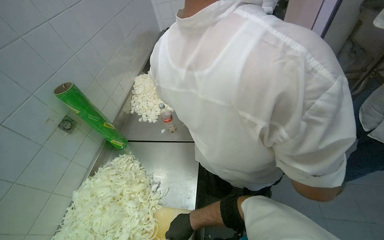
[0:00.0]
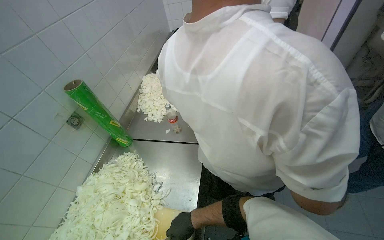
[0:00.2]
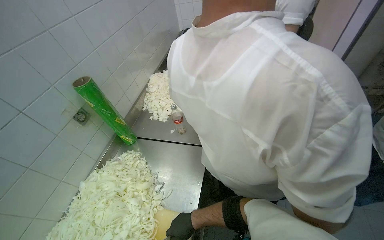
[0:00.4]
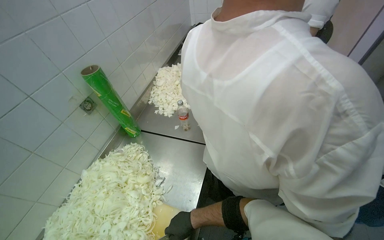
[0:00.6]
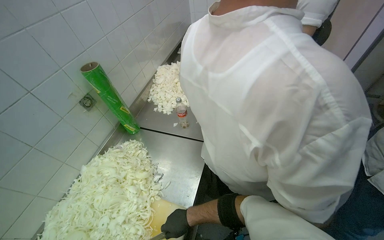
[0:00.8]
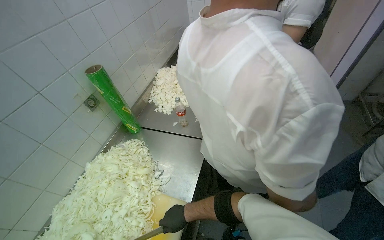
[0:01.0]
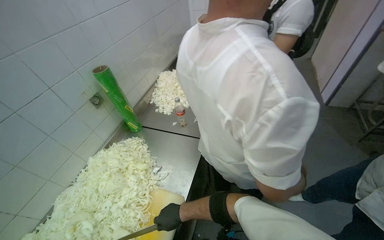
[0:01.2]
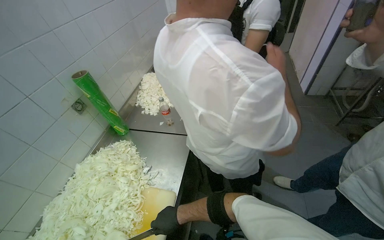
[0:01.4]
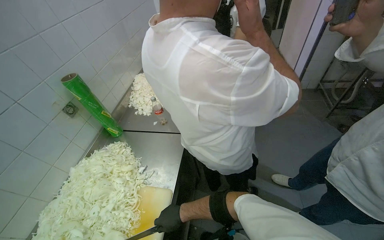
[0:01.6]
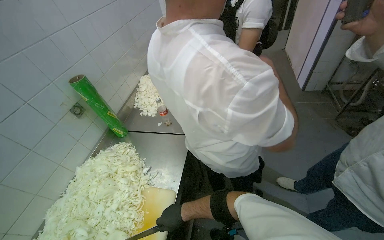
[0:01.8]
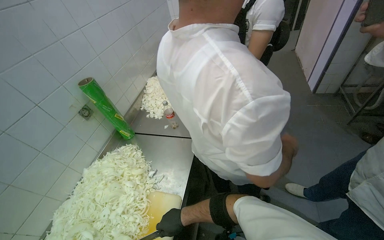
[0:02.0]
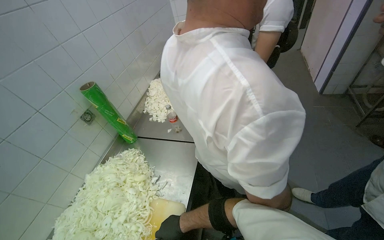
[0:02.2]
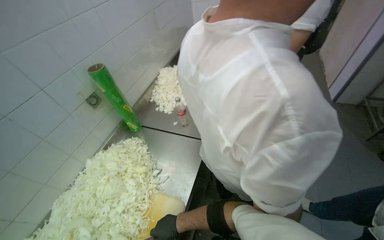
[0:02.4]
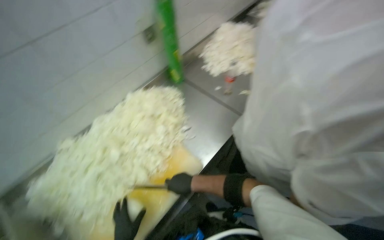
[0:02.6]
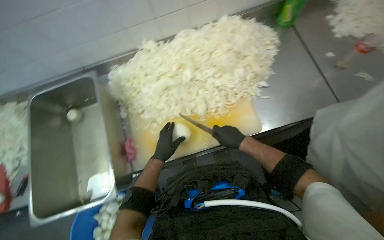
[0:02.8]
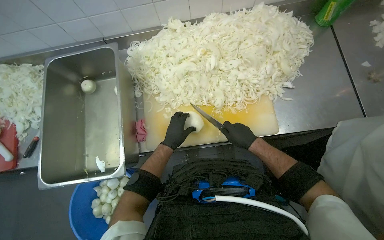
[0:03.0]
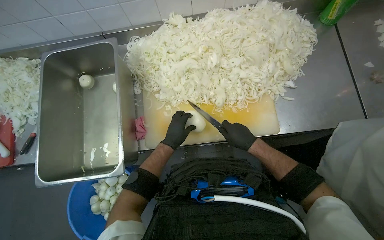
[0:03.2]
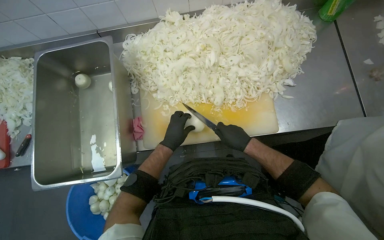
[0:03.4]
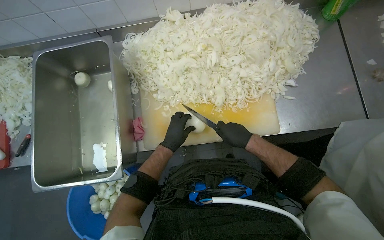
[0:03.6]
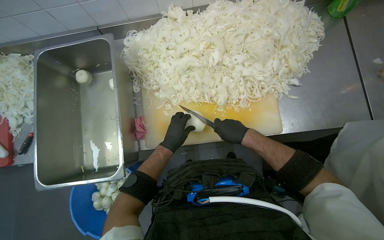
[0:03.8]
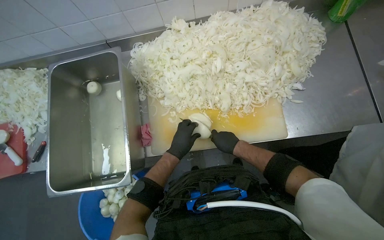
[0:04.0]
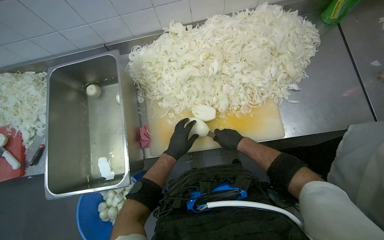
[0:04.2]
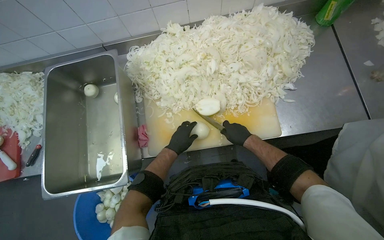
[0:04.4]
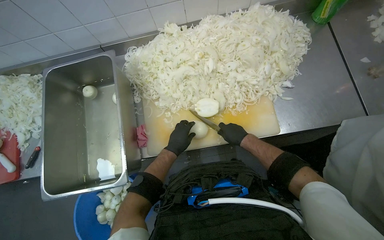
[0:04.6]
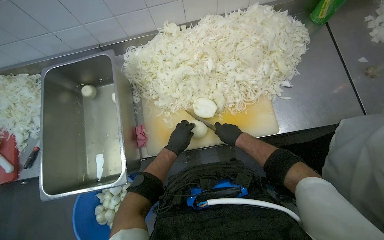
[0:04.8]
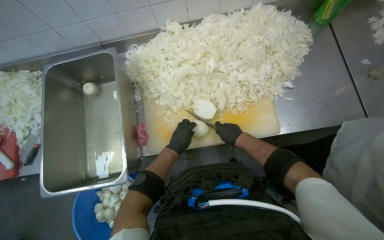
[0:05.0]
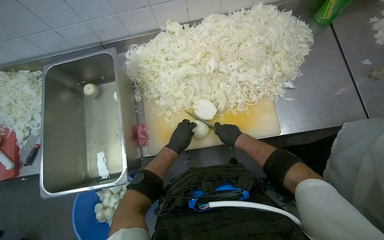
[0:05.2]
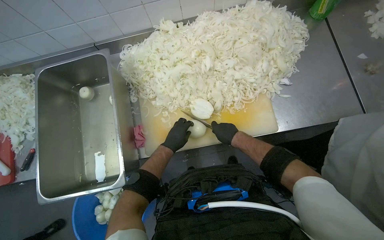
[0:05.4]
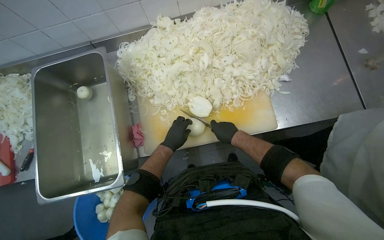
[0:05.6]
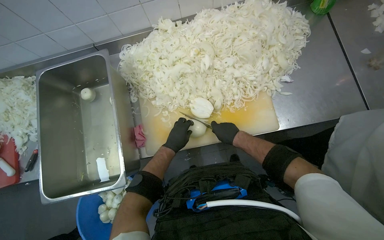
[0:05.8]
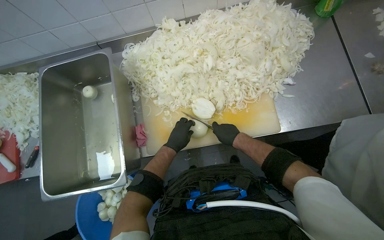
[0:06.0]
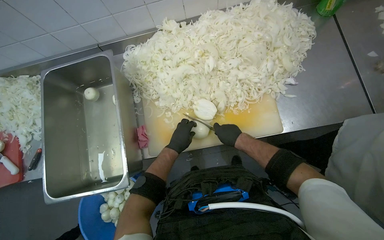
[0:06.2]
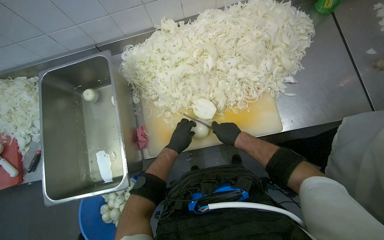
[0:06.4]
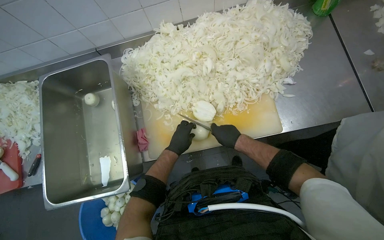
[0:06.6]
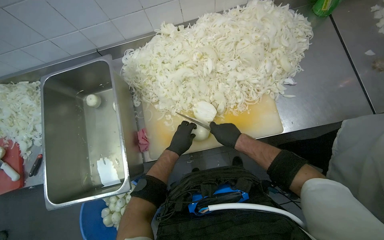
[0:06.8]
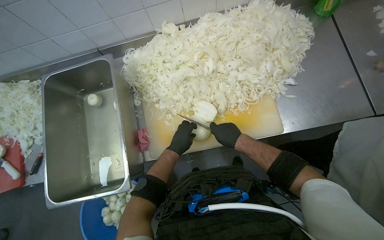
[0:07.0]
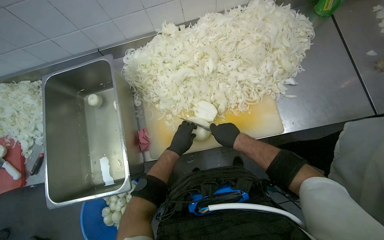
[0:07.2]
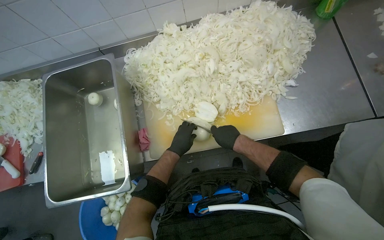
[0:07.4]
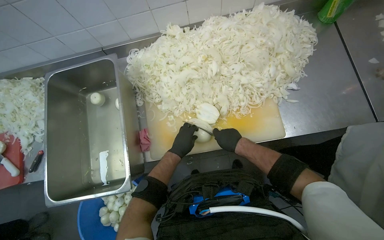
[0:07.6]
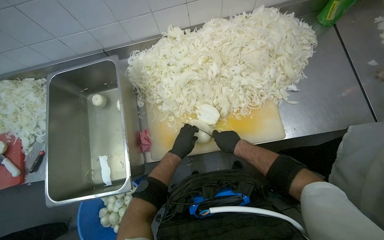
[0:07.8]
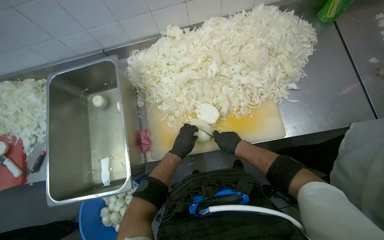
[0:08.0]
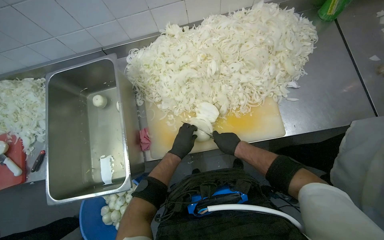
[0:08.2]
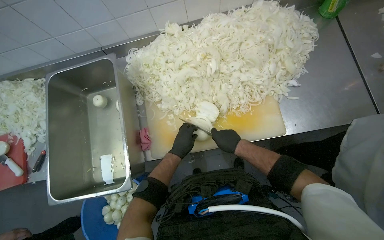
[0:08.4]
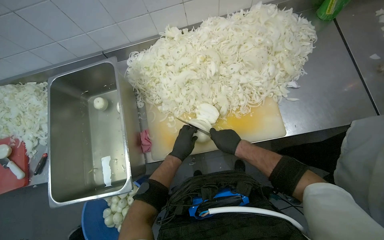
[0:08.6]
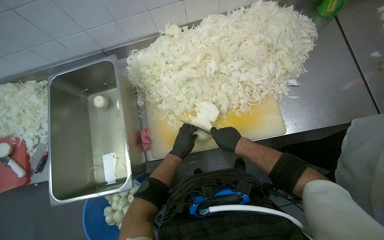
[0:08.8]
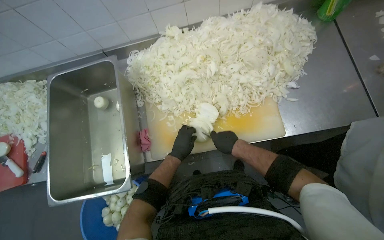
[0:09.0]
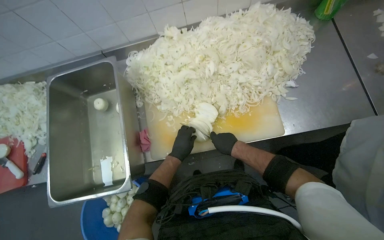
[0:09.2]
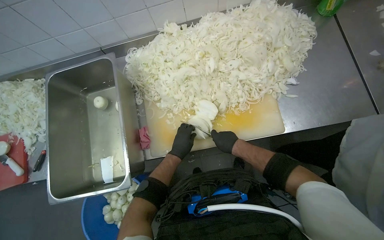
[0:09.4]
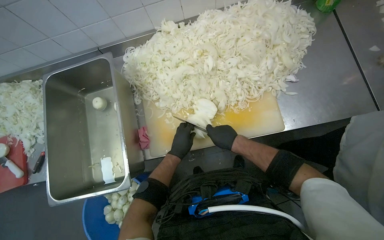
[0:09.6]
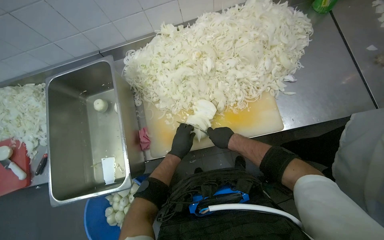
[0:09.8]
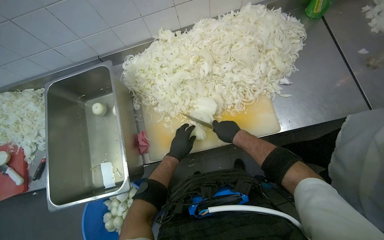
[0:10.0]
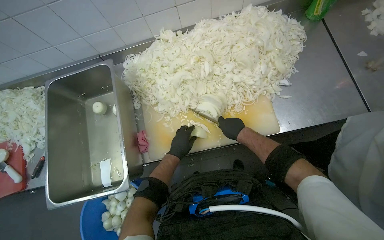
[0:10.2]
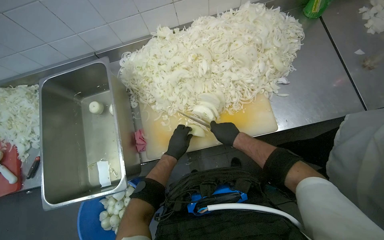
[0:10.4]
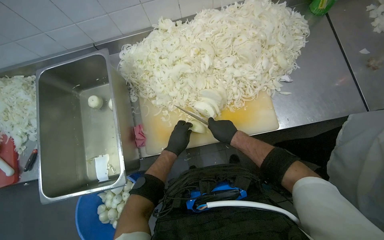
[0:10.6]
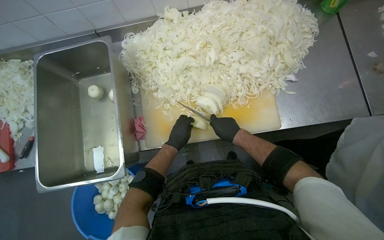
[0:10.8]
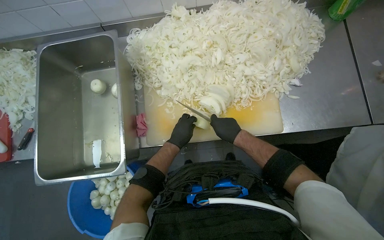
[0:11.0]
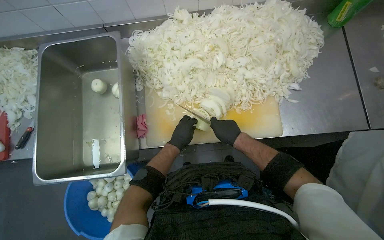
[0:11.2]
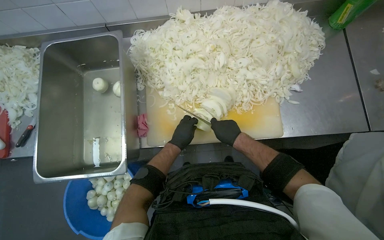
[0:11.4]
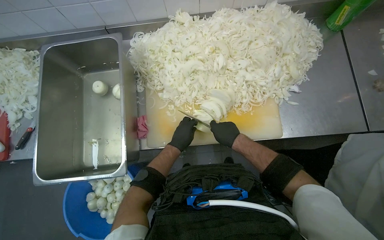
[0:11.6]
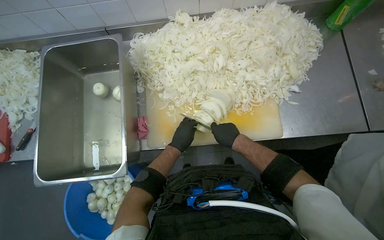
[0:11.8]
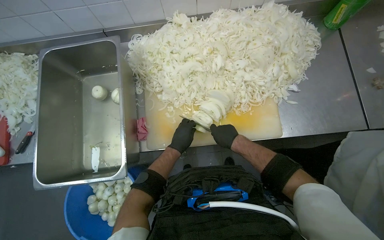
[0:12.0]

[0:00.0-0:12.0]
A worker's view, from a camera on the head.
Job: preparing food.
The whole recording: Slicing onions on cutting board. The worker slices onions into thin rings on a cutting board.
0:01.6 to 0:03.0: The head rotates roughly 75 degrees to the left. The view tilts some 40 degrees downward.
0:04.4 to 0:12.0: The hands stay close to where they were, moving slightly.

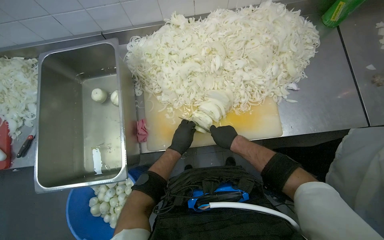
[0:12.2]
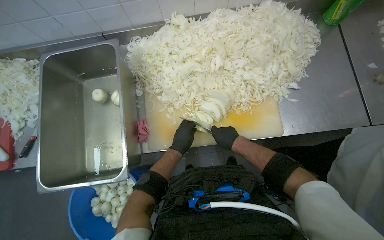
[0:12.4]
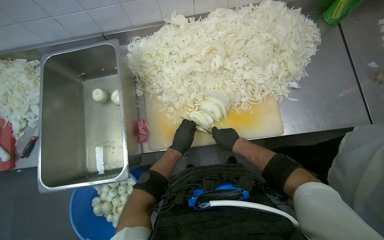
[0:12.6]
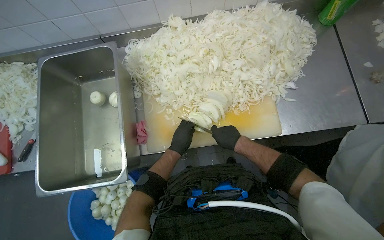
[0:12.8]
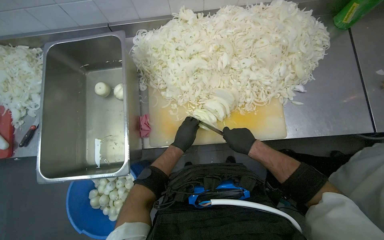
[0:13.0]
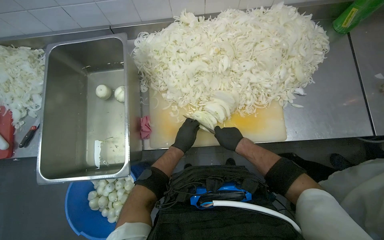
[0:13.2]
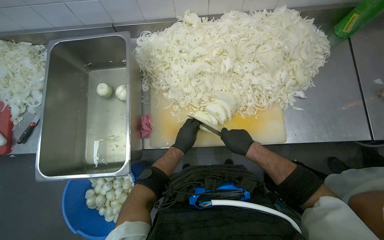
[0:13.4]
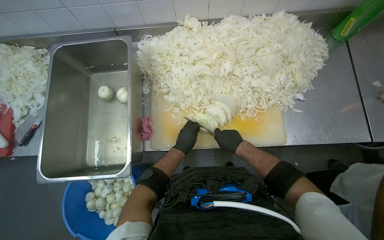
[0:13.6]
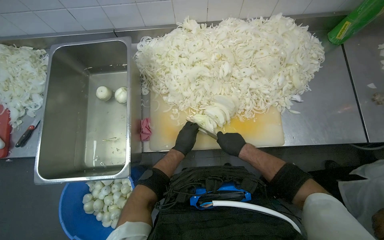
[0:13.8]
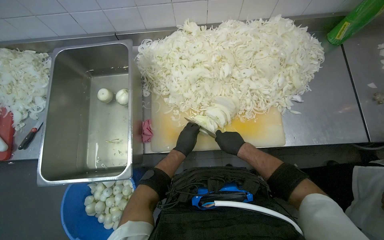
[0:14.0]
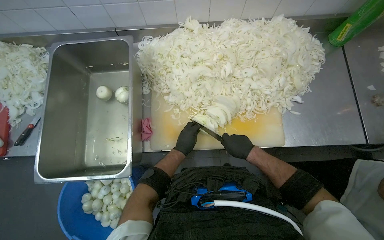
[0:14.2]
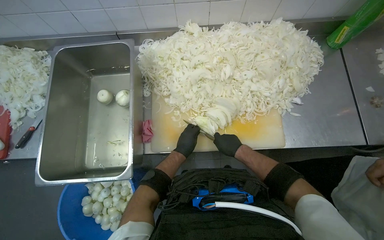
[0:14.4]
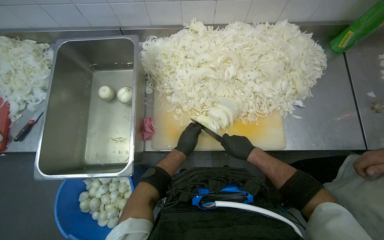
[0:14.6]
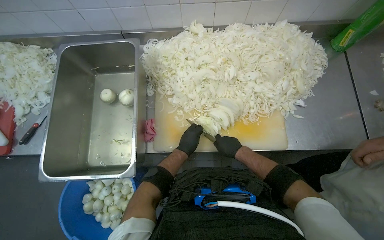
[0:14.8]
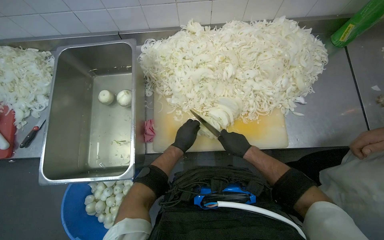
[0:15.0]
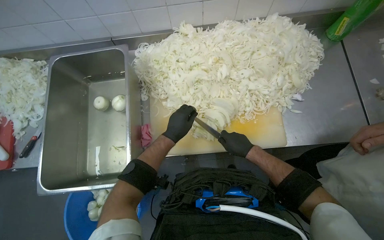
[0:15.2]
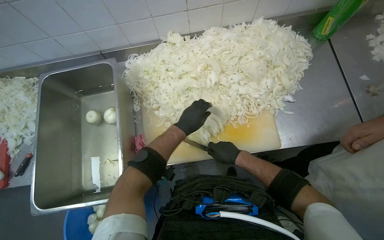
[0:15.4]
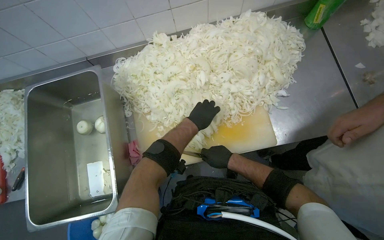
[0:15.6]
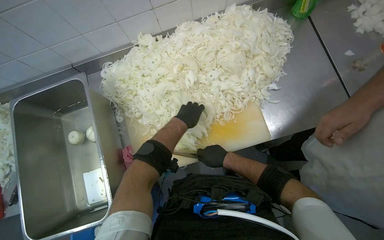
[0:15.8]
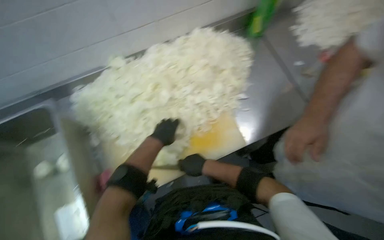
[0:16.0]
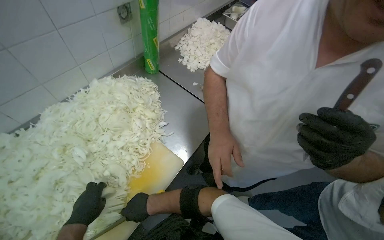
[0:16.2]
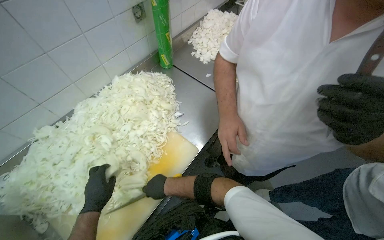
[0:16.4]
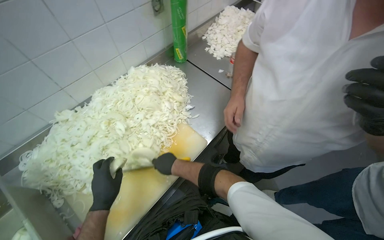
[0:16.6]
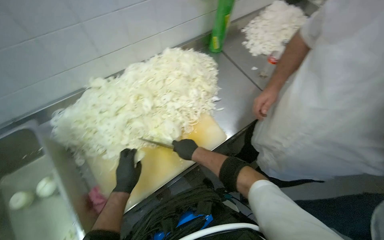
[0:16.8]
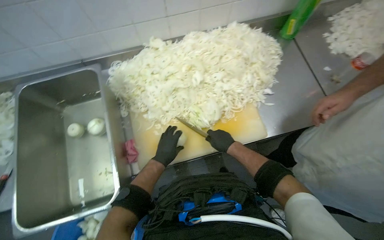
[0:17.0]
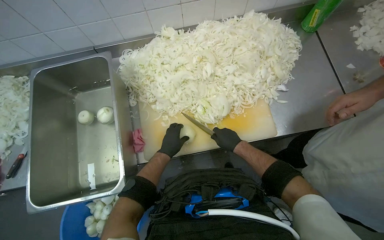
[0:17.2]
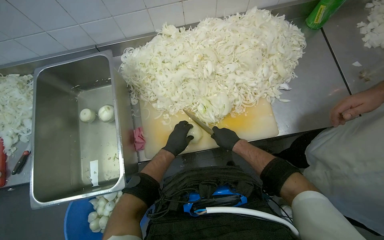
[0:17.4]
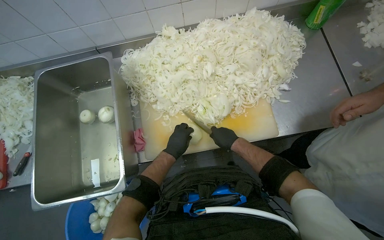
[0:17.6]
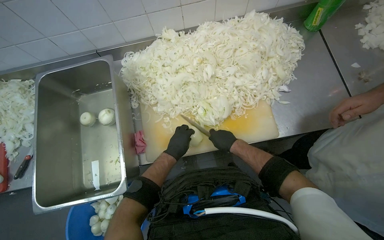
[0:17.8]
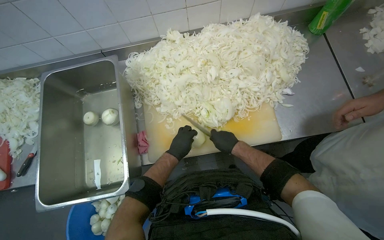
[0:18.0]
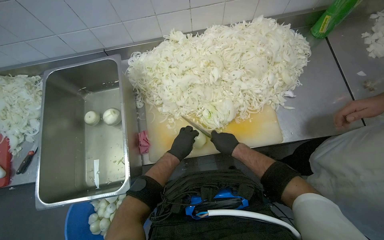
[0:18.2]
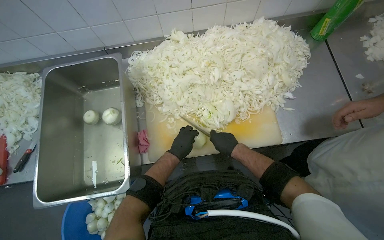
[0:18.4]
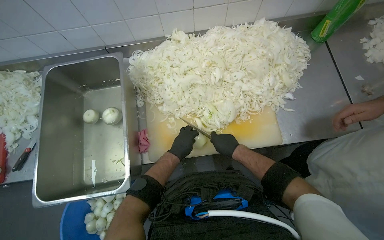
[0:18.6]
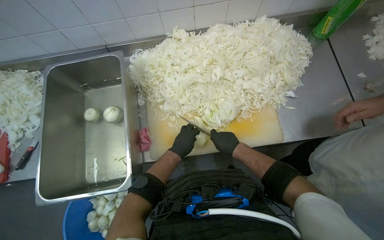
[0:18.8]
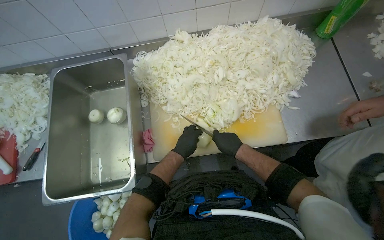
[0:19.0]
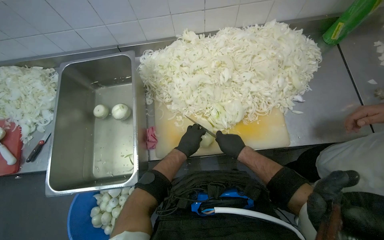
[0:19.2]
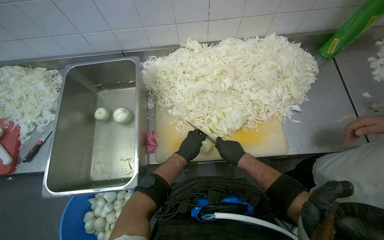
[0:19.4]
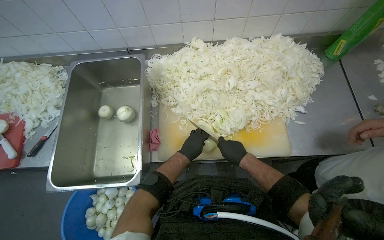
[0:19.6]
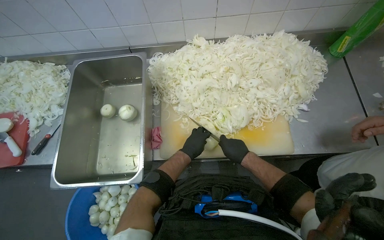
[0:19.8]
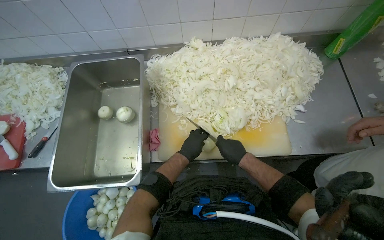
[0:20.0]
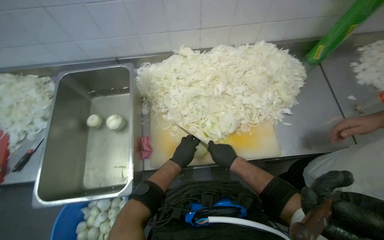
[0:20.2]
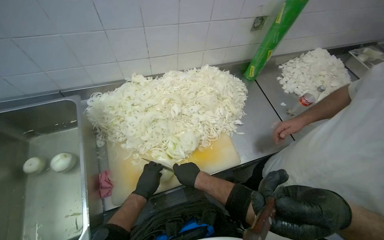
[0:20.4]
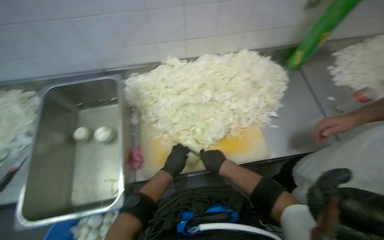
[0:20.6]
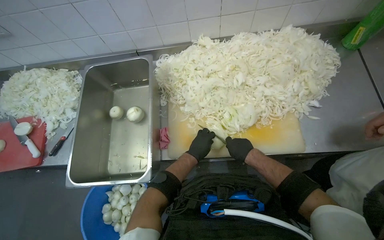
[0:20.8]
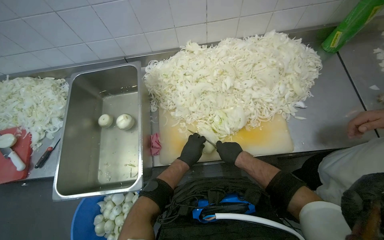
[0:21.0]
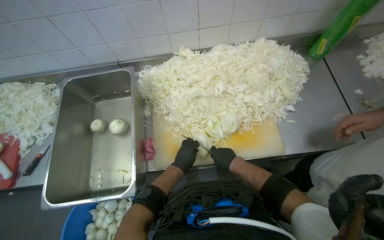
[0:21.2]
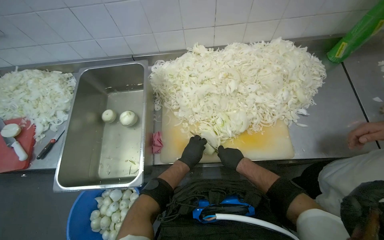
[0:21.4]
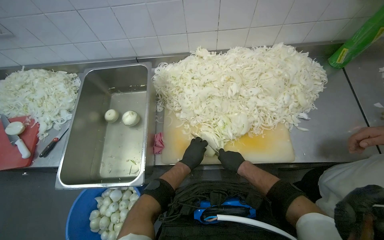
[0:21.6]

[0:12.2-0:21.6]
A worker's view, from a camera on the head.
Job: preparing food.
The whole recording: Slicing onions on cutting board. The worker slices onions into thin rings on a cutting board.
0:12.2 to 0:13.8: The hands stay close to where they were, moving slightly.
0:13.8 to 0:15.4: The left hand heads up the picture, covering approximately 15 cm.
0:17.0 to 0:20.0: The hands are busy where they are.
